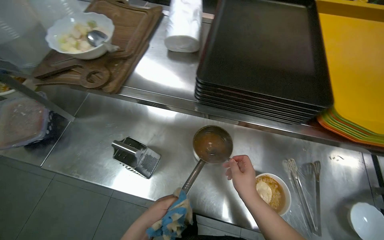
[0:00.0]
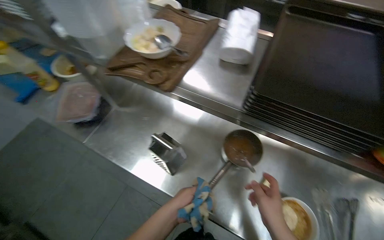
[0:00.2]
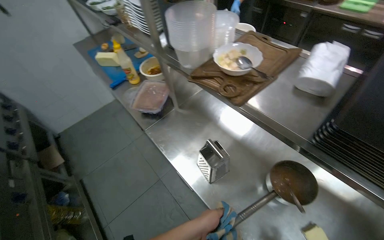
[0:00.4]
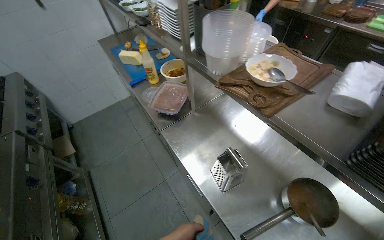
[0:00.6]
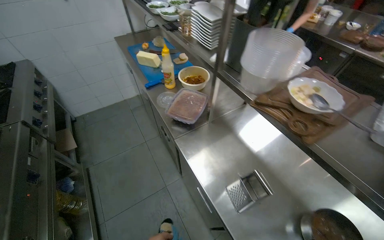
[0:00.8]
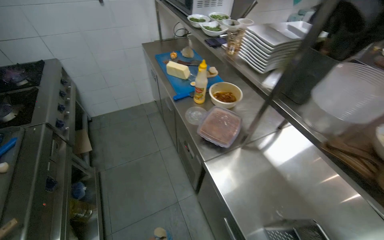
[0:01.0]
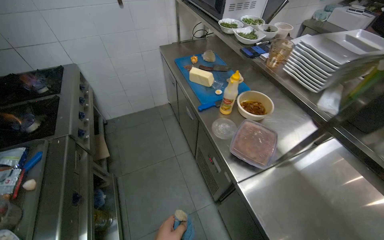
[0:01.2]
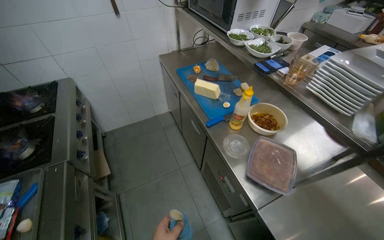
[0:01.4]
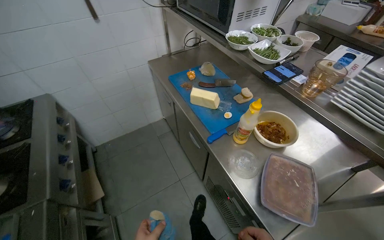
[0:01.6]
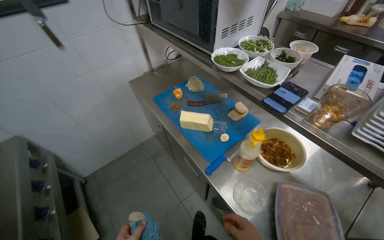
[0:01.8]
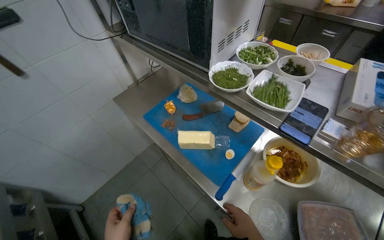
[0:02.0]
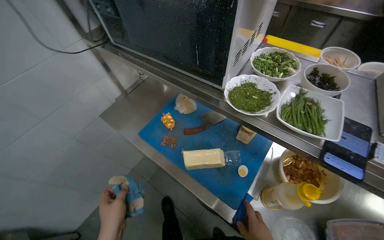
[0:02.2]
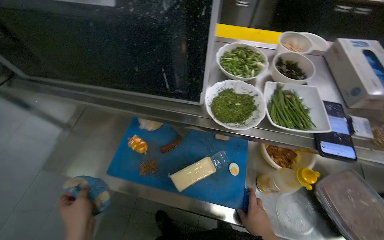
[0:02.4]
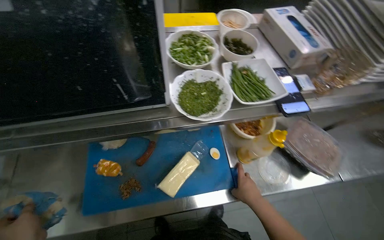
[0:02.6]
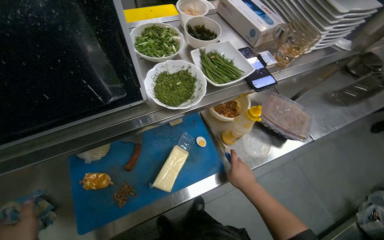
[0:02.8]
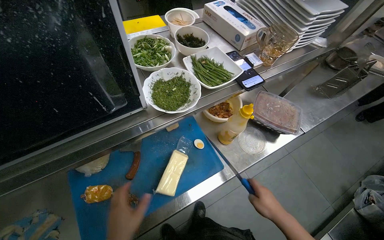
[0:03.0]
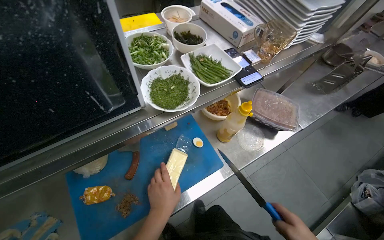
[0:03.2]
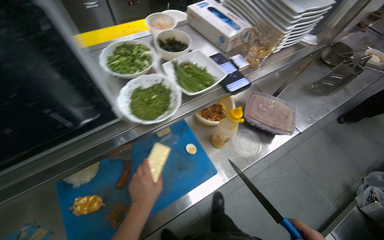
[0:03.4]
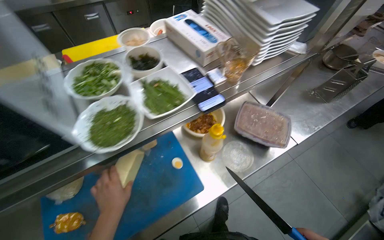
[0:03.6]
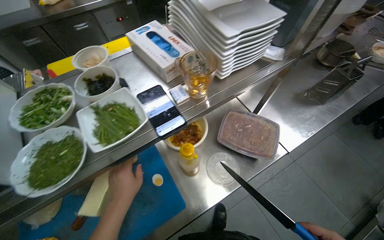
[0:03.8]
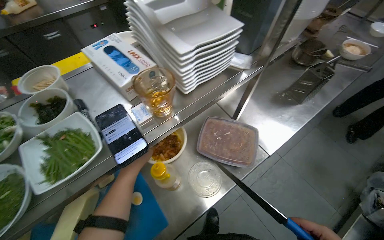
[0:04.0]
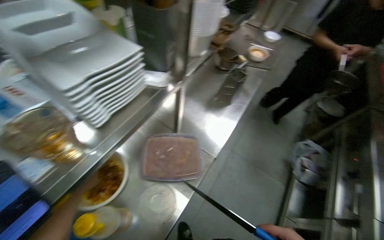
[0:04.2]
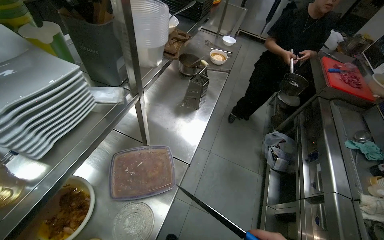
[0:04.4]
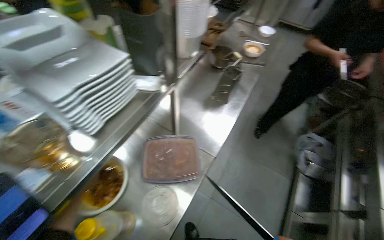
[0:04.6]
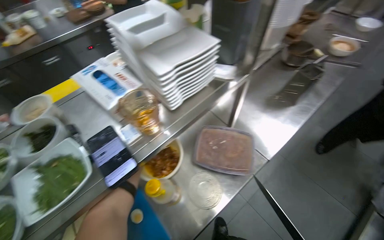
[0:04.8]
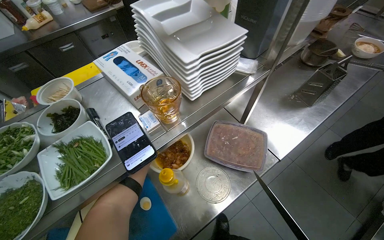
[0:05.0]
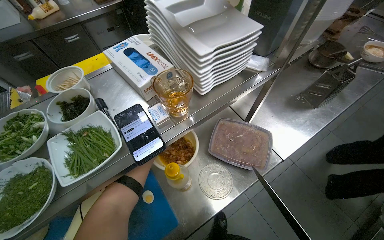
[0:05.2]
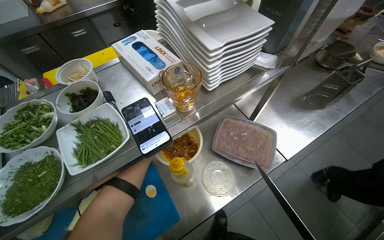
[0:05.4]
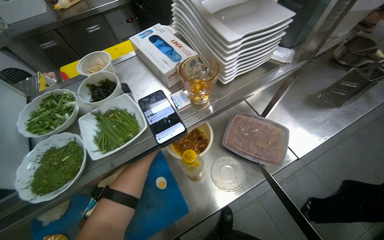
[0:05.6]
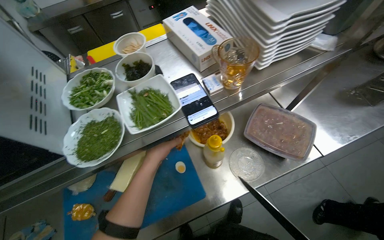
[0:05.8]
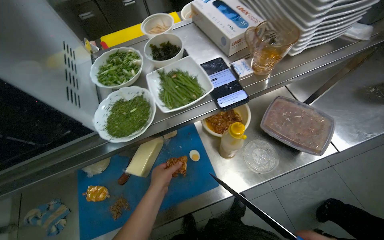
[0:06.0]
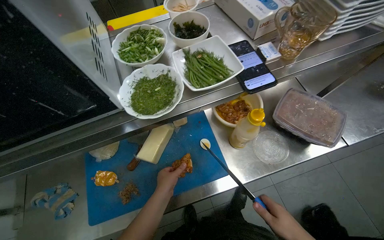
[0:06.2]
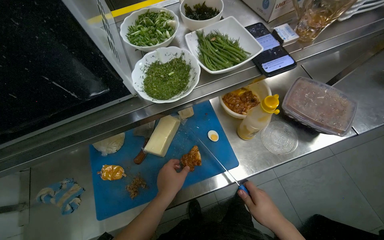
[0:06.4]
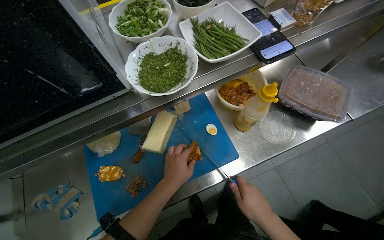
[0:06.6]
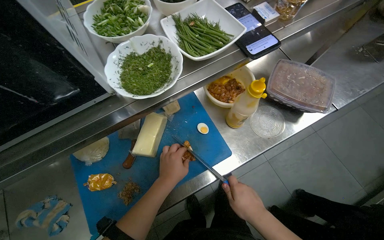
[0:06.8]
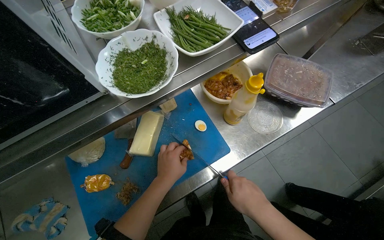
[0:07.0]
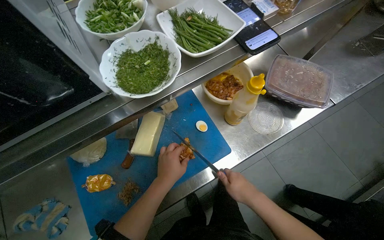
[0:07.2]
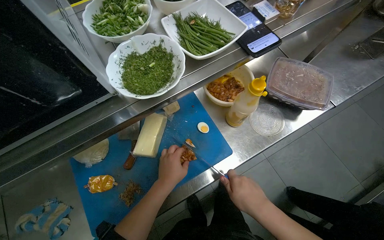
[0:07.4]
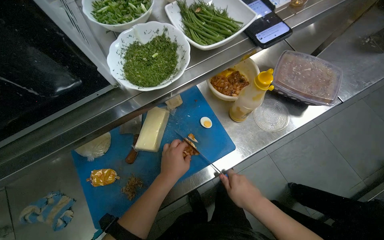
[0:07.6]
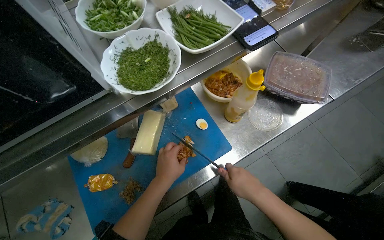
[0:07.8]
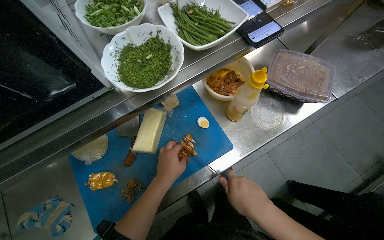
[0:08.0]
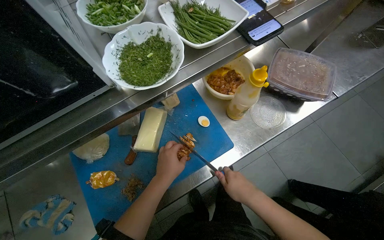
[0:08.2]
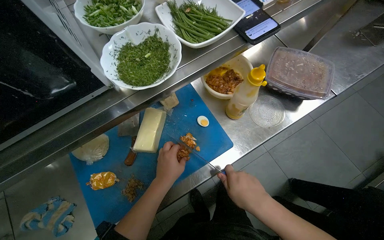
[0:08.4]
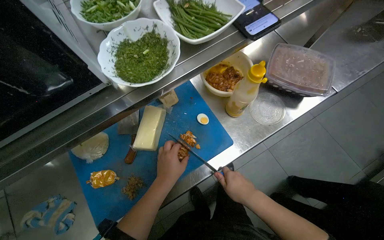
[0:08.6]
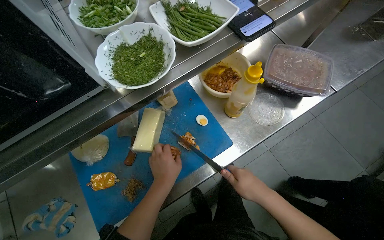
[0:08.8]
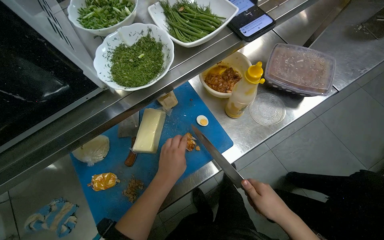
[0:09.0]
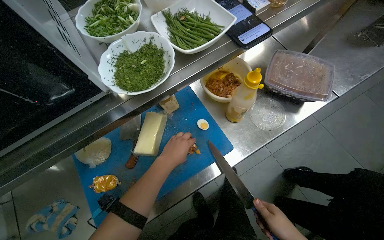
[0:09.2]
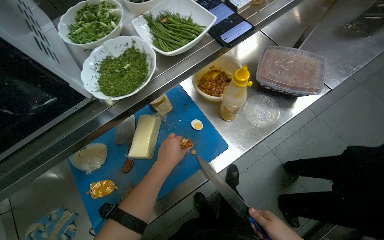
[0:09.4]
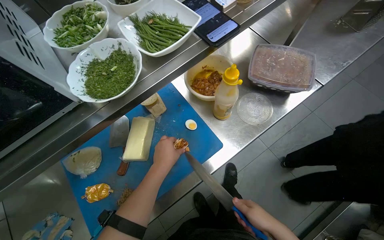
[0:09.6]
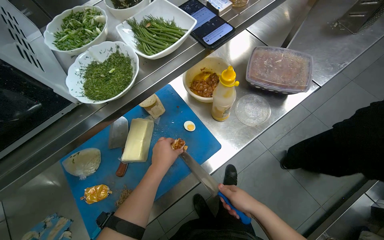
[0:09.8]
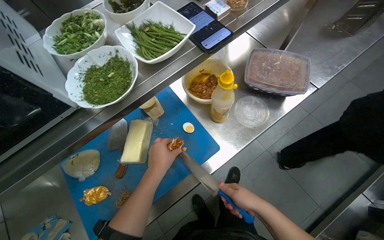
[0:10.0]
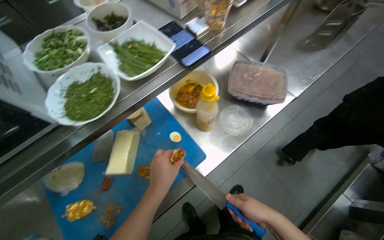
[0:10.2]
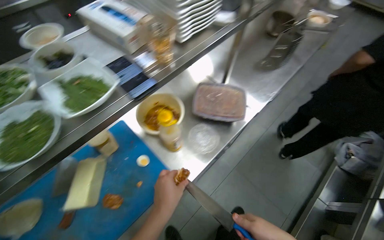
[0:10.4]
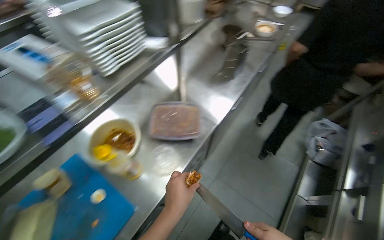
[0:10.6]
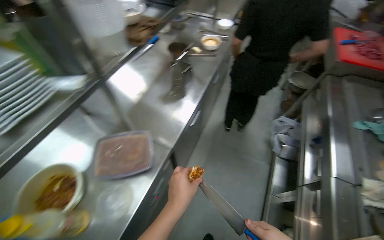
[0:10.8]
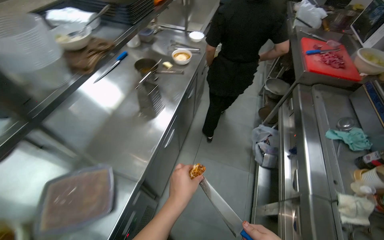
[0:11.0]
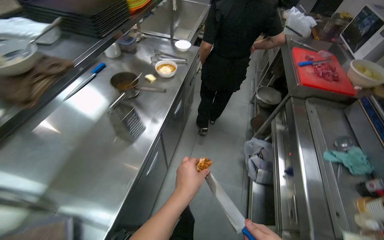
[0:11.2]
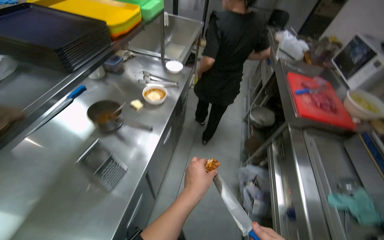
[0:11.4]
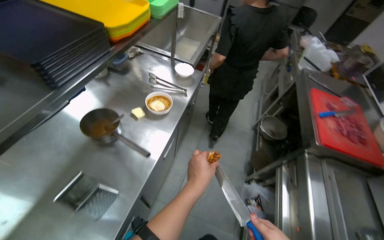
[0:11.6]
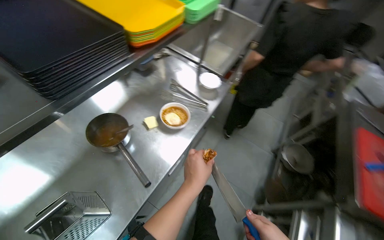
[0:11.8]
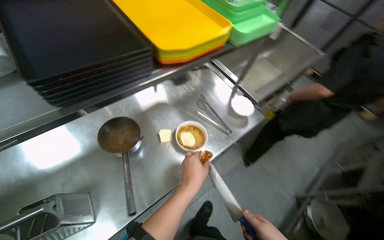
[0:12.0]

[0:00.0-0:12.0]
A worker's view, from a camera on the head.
Job: preparing food.
The whole recording: Preparing noodle bowl. The worker serves noodles, adds creamy sauce, chopped meat, grated cheese, and herbs to a bowl.
0:00.0 to 0:01.6: The camera travels roughly 90 cm. The wearer looks approximately 45 degrees further to the left.
0:01.6 to 0:03.0: The camera is carried approximately 70 cm. The wearer looks some 90 degrees further to the right.
0:03.0 to 0:04.4: The wearer moves roughly 50 cm. The wearer looks roughly 40 degrees further to the right.
0:04.4 to 0:06.0: The wearer's head swings approximately 50 degrees to the left. The camera pitches downward, by approximately 10 degrees.
0:07.6 to 0:09.0: The hands make small movements and keep their place.
0:10.4 to 0:12.0: The wearer moves about 1 m.

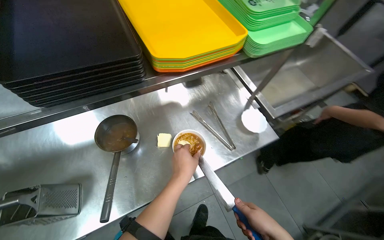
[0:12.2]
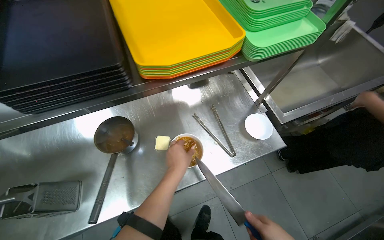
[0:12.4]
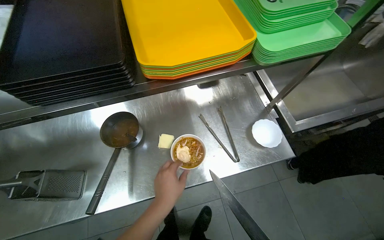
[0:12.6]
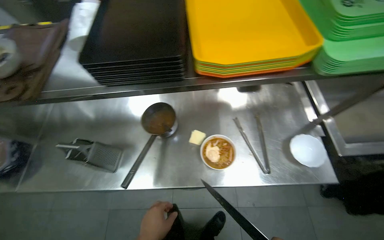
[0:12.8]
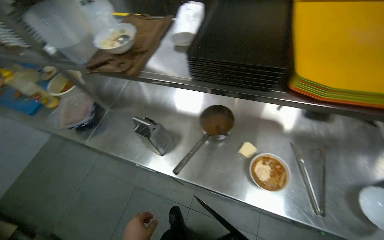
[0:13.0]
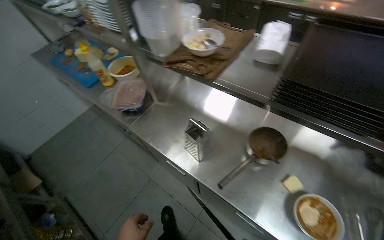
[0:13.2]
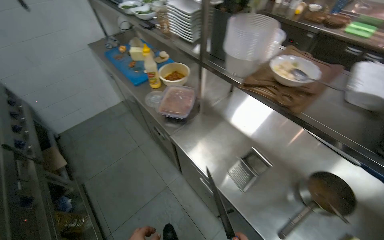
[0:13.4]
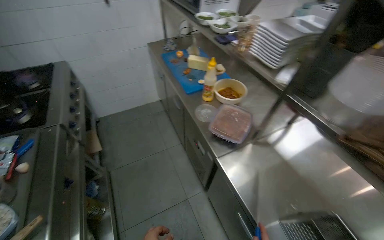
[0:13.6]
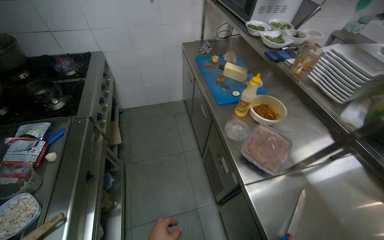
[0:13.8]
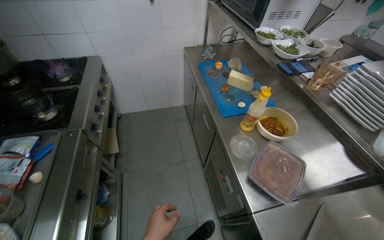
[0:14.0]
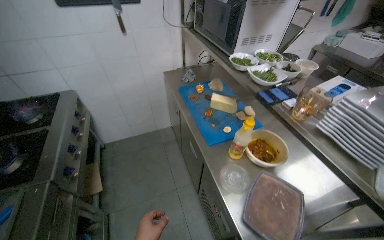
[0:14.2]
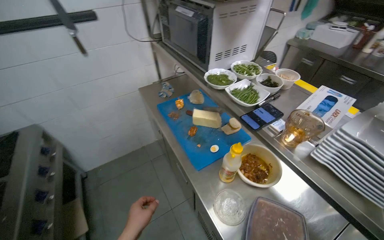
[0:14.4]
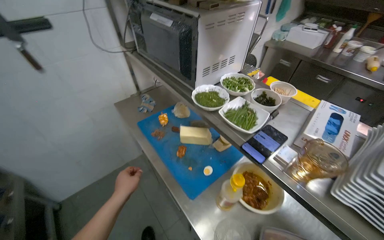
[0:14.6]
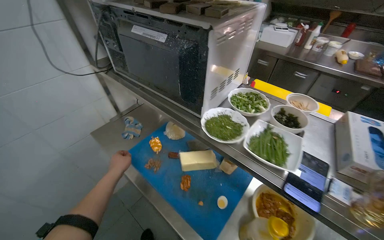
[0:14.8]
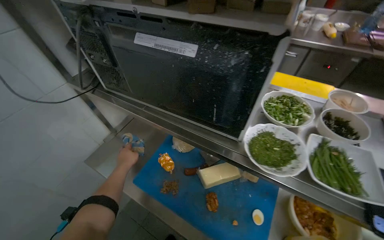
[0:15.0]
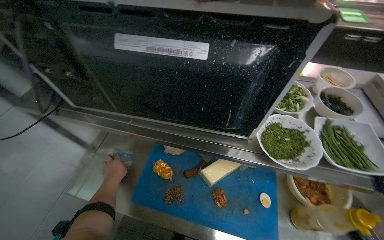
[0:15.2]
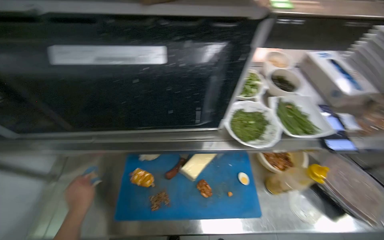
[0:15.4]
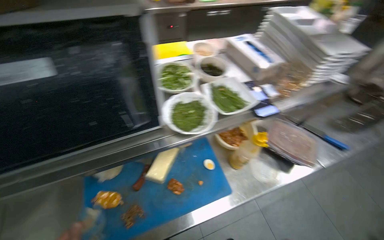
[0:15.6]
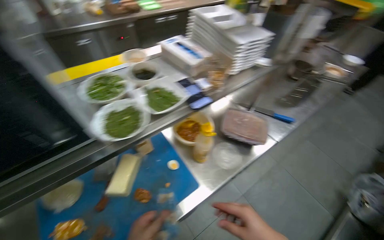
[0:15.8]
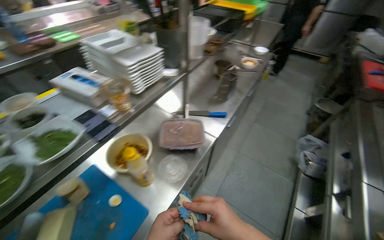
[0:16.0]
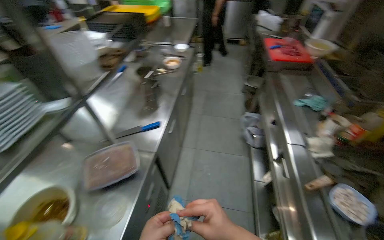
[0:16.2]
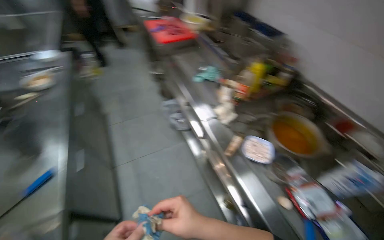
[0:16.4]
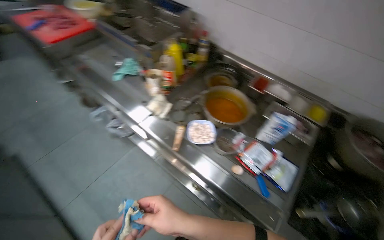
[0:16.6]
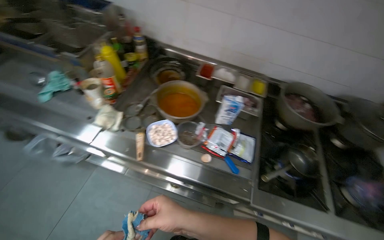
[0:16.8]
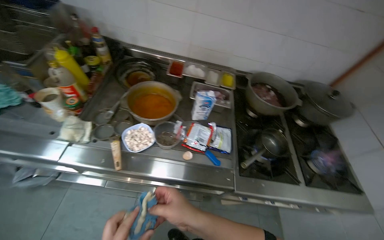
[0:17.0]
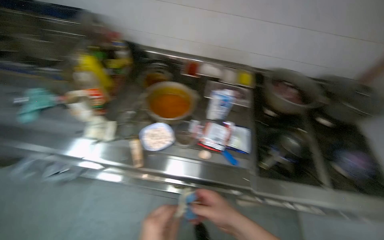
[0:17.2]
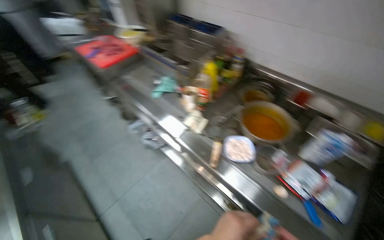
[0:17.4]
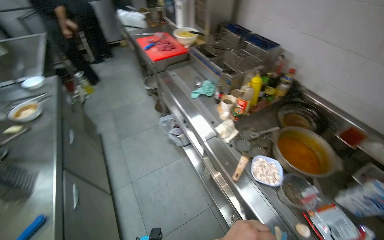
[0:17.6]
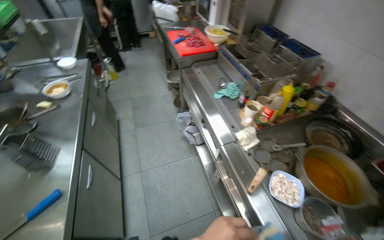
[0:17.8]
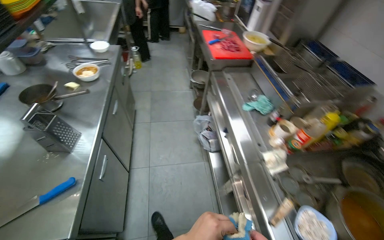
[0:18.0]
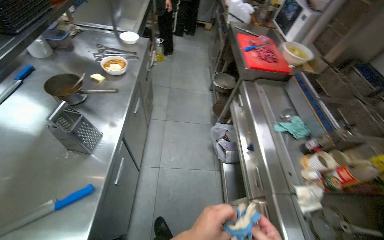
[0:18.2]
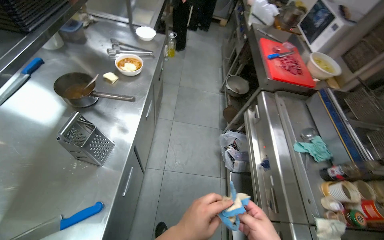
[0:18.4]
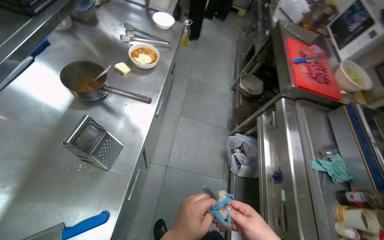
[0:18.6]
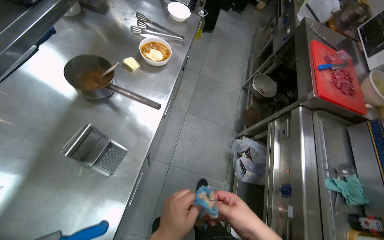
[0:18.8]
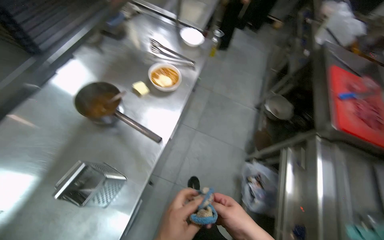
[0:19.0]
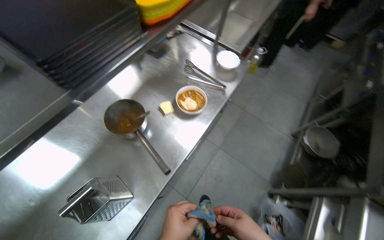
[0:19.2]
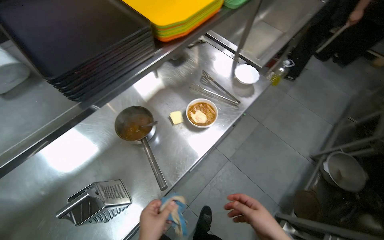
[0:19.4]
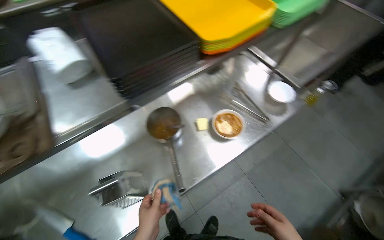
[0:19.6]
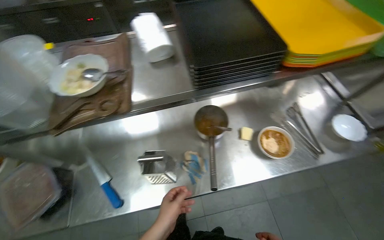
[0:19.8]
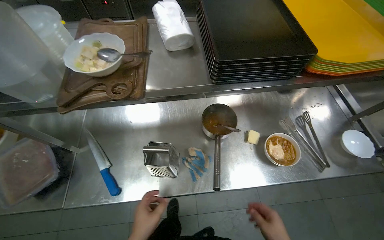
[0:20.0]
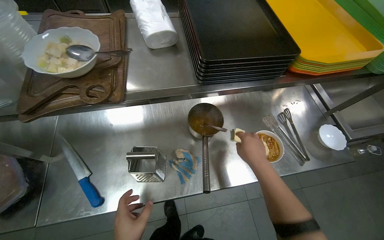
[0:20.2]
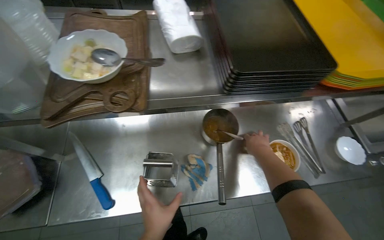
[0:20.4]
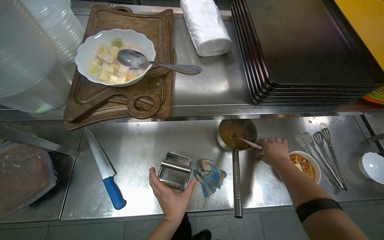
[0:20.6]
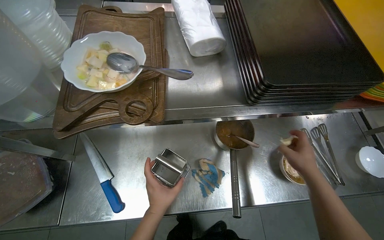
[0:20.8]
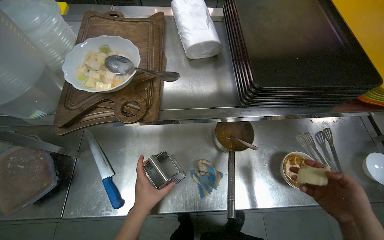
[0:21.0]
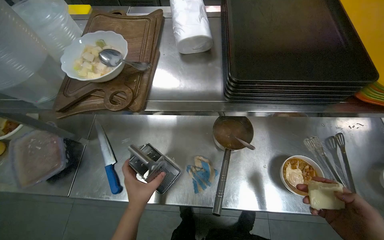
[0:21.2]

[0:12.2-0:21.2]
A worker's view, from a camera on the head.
Job: preparing food.
The whole recording: Preparing noodle bowl. The worker serves noodles, adds creamy sauce, chopped meat, grated cheese, and herbs to a bowl.
0:12.2 to 0:13.8: The camera travels about 80 cm. The wearer looks about 100 degrees further to the left.
0:13.8 to 0:15.2: The wearer moves approximately 1 m. The head turns to the right by roughly 60 degrees.
0:15.2 to 0:16.6: The camera is carried roughly 90 cm. The head rotates approximately 160 degrees to the right.
0:16.6 to 0:18.2: The camera is carried roughly 50 cm. The wearer looks some 55 degrees further to the left.
0:18.2 to 0:19.8: The wearer moves approximately 50 cm. The head turns to the left by some 80 degrees.
